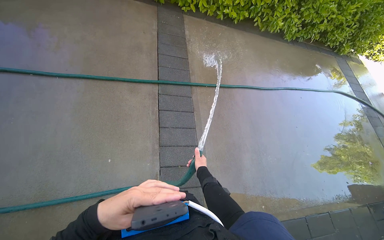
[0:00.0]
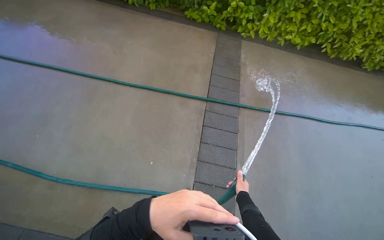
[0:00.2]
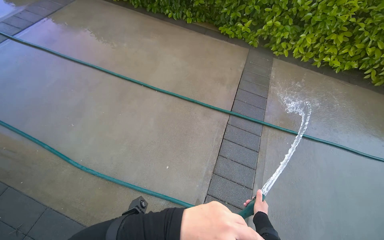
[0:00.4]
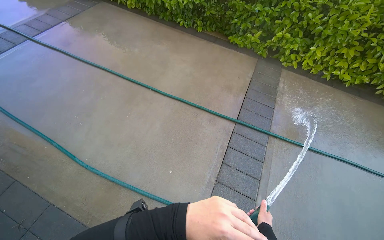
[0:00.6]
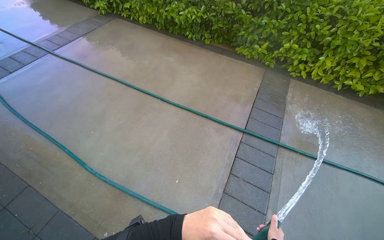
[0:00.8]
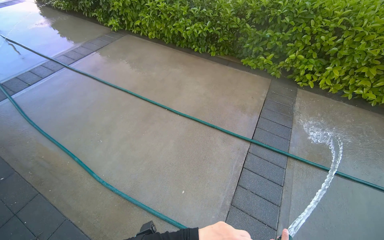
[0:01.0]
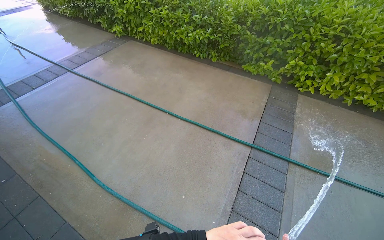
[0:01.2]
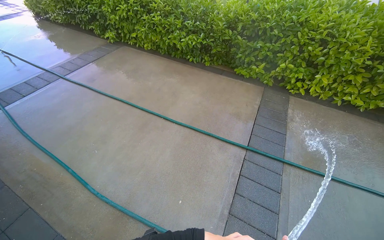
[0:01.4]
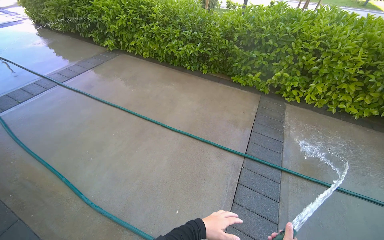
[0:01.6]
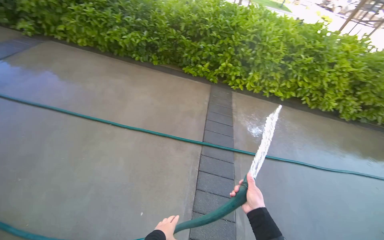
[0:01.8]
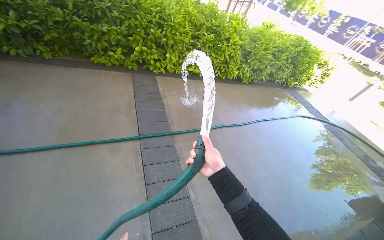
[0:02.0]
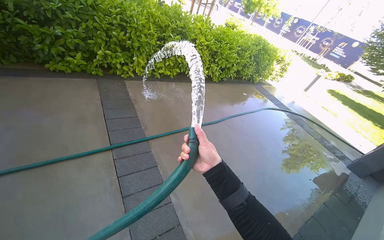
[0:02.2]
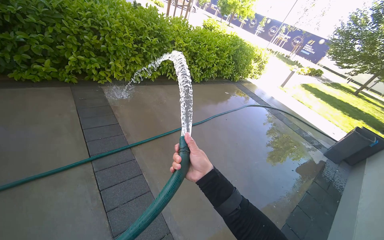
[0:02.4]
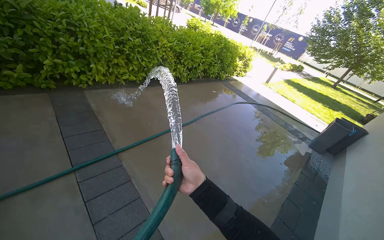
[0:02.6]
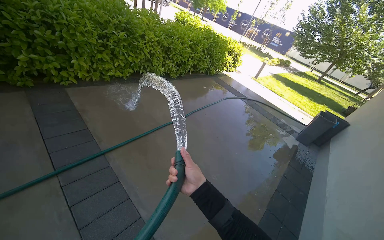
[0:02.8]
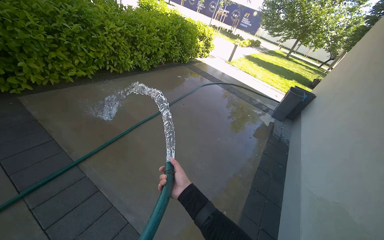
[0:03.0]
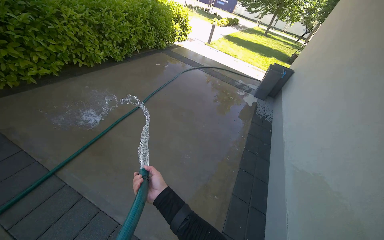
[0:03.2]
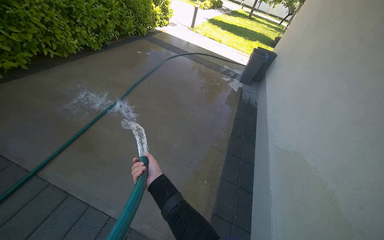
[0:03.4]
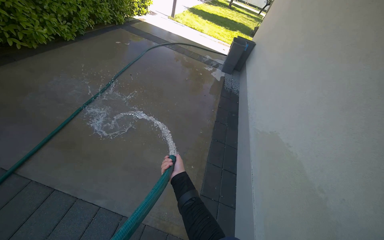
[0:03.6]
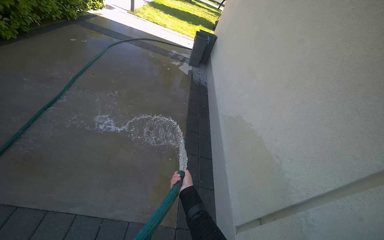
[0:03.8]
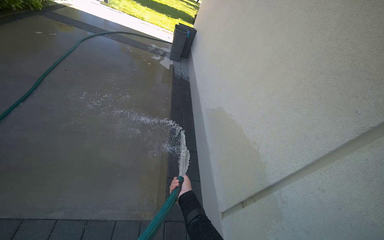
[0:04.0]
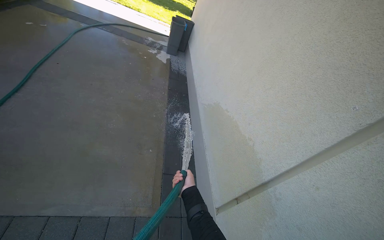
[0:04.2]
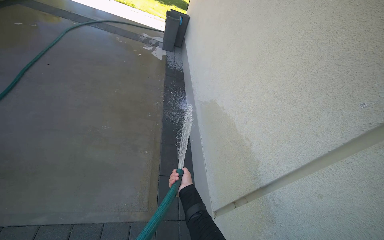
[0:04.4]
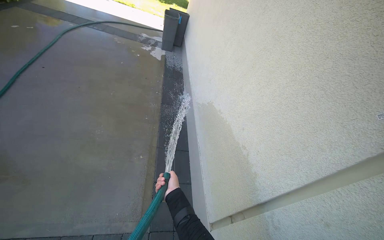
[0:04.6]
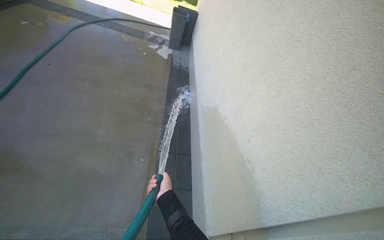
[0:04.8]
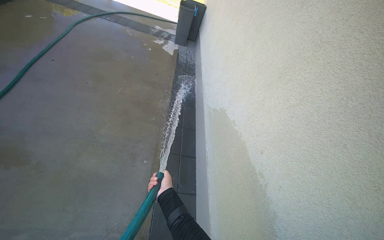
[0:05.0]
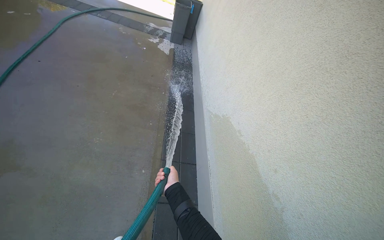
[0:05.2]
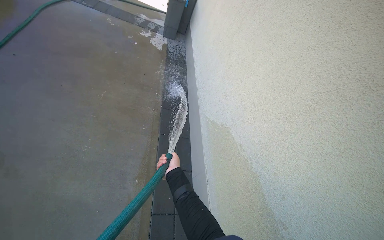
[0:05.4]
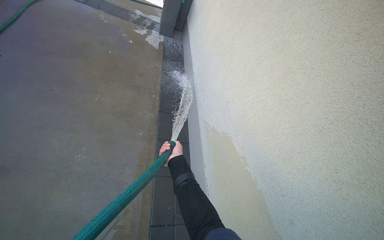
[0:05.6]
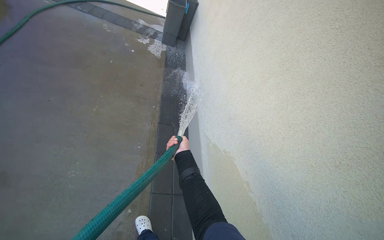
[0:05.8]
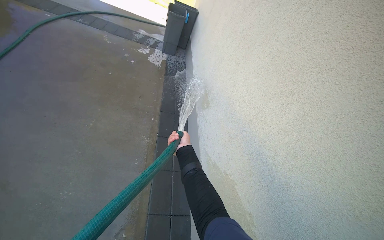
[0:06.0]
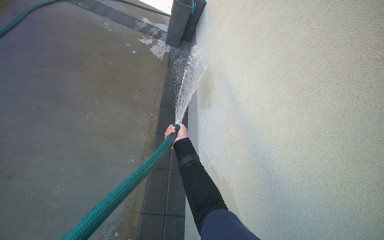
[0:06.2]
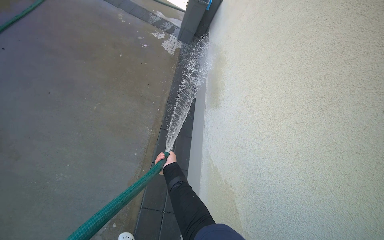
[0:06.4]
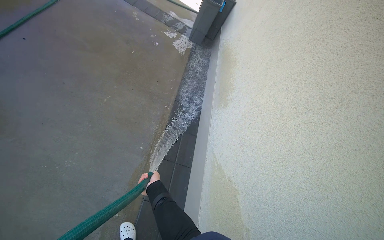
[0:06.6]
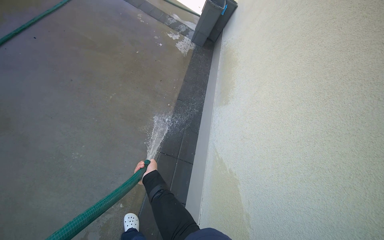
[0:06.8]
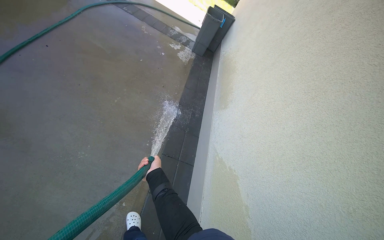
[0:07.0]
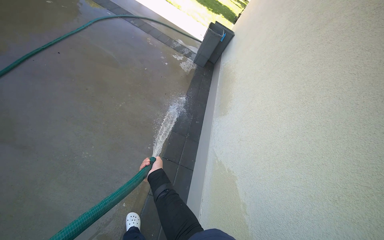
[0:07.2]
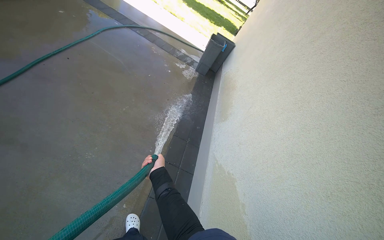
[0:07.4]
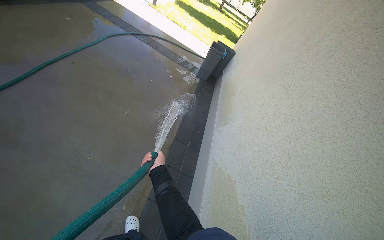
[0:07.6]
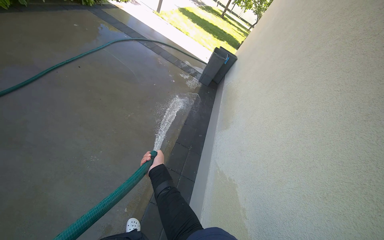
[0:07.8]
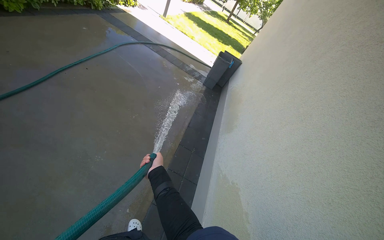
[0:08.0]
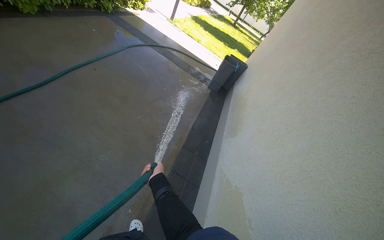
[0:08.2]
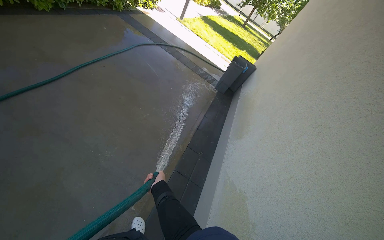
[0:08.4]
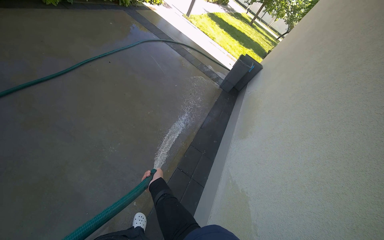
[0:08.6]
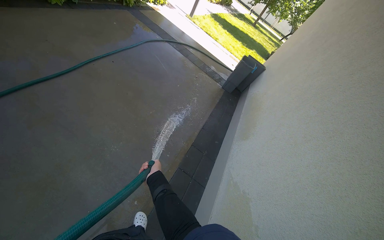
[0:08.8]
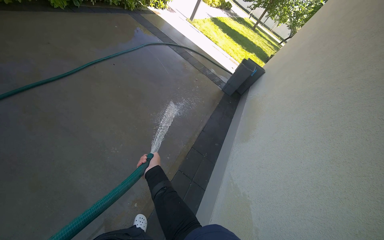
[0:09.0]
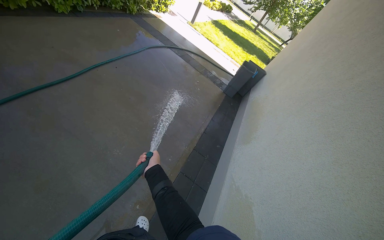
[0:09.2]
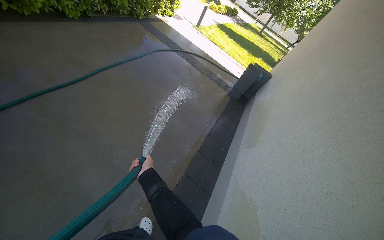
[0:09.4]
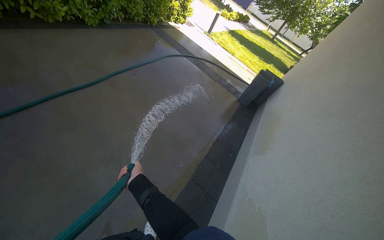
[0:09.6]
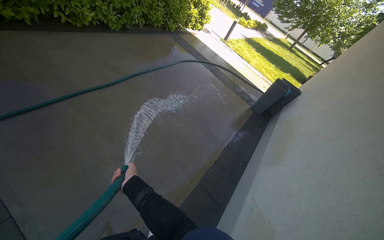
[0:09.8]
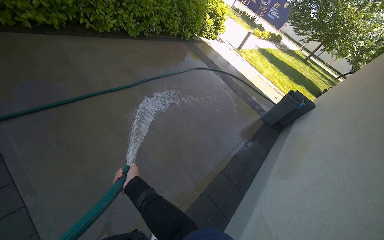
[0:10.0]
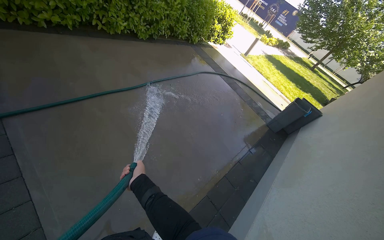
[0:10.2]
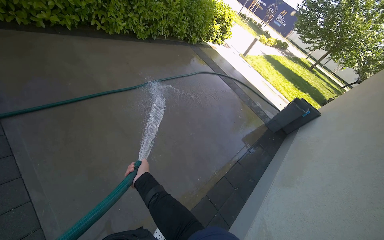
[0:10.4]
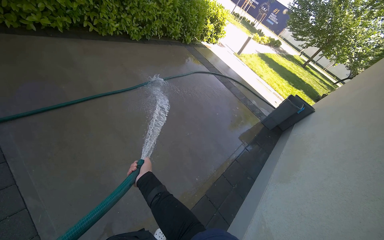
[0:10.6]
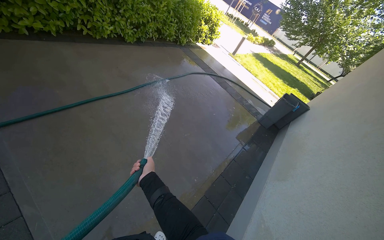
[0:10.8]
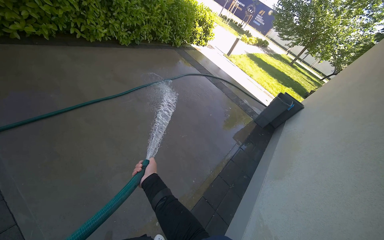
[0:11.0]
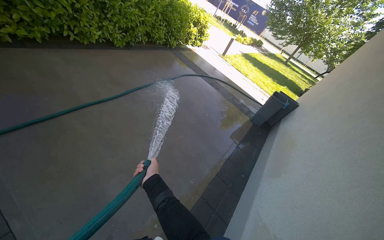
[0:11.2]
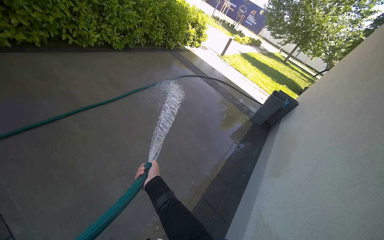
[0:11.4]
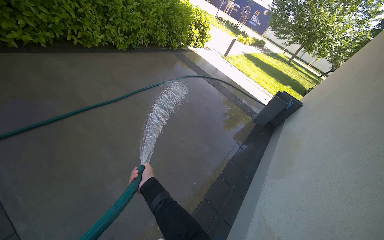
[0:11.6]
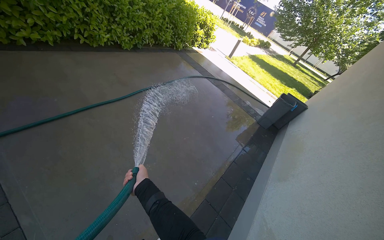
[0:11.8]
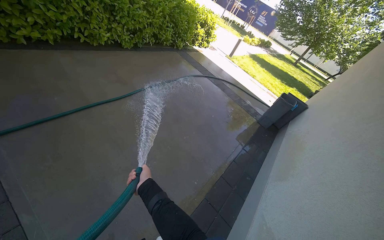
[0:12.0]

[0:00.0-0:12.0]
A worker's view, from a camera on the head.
Job: wiping surfaces.
The whole recording: Spraying water on building exterior and sidewalk. The worker sprays water on the building exterior and adjacent sidewalk with a hose.
0:00.0 to 0:01.6: The wearer looks some 35 degrees further to the left. The camera pitches upward, by about 25 degrees.
0:01.6 to 0:03.0: The head travels some 40 cm. The head turns to the right by about 80 degrees. The view tips downward by approximately 15 degrees.
0:03.0 to 0:04.4: The wearer looks approximately 40 degrees further to the right. The view tips downward by roughly 20 degrees.
0:04.4 to 0:06.0: The camera travels about 90 cm.
0:06.0 to 0:07.6: The right hand shifts some 30 cm to the left and down the picture.
0:07.6 to 0:09.0: The right hand goes about 10 cm nearer to the camera.
0:09.0 to 0:10.4: The head turns to the left by some 20 degrees.

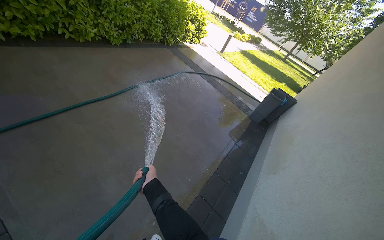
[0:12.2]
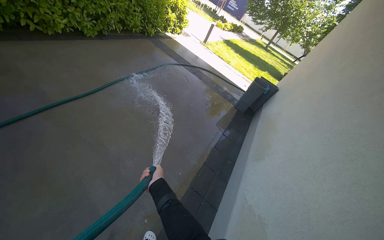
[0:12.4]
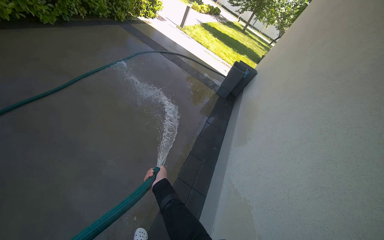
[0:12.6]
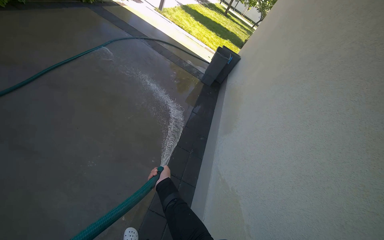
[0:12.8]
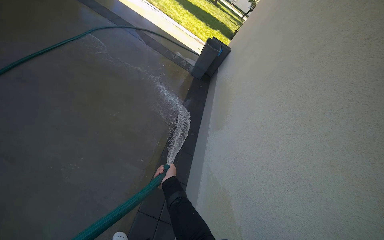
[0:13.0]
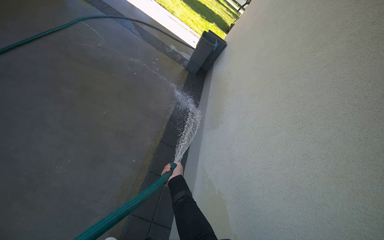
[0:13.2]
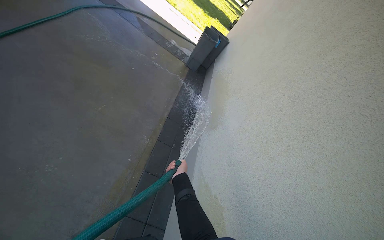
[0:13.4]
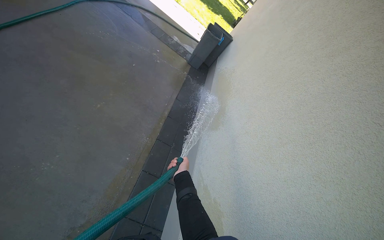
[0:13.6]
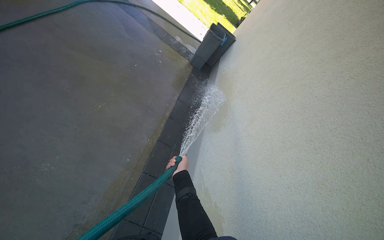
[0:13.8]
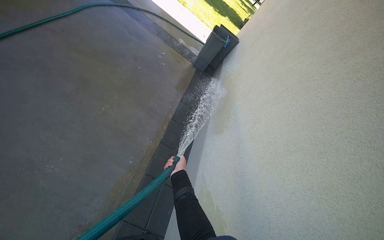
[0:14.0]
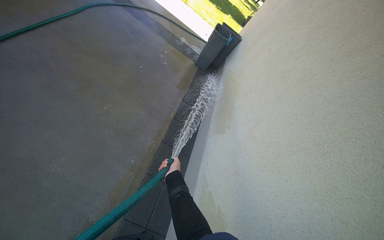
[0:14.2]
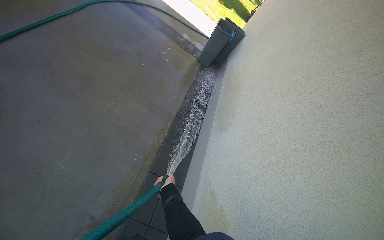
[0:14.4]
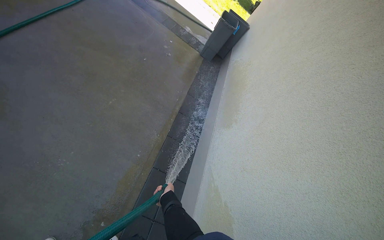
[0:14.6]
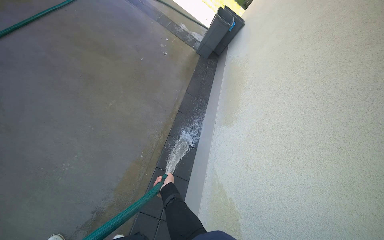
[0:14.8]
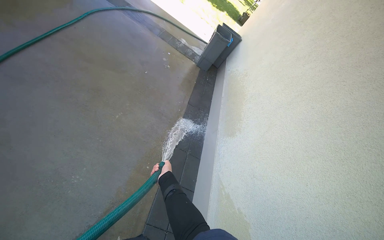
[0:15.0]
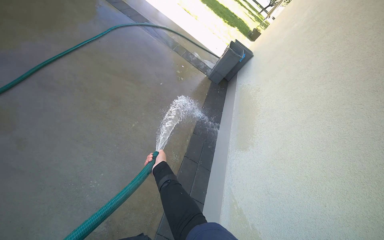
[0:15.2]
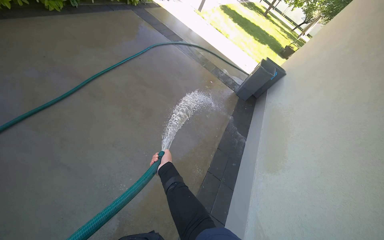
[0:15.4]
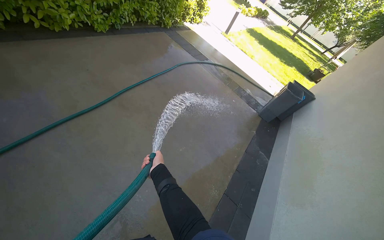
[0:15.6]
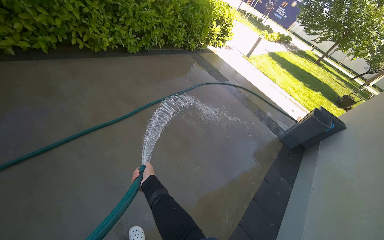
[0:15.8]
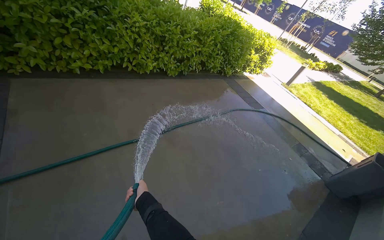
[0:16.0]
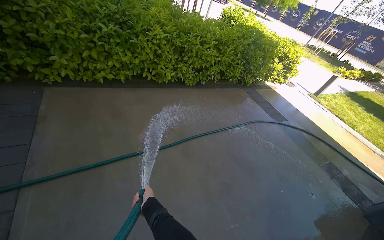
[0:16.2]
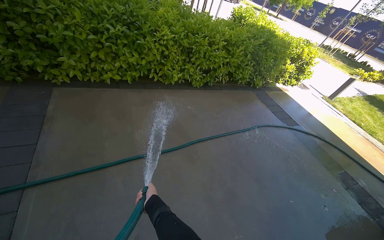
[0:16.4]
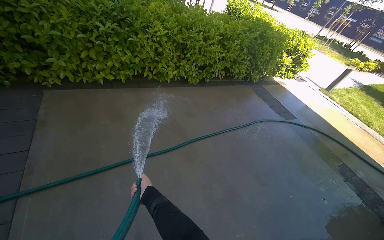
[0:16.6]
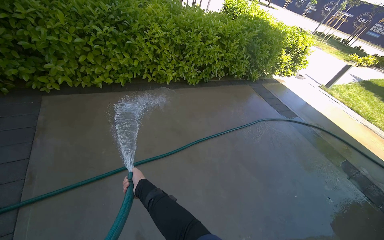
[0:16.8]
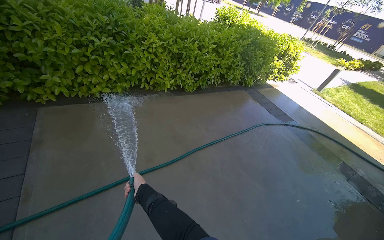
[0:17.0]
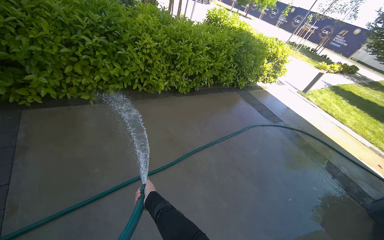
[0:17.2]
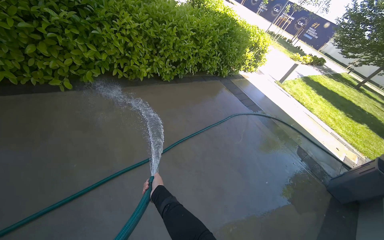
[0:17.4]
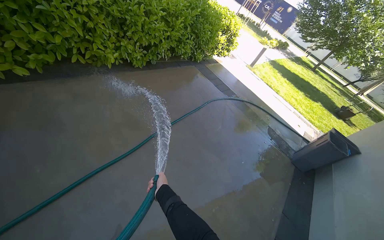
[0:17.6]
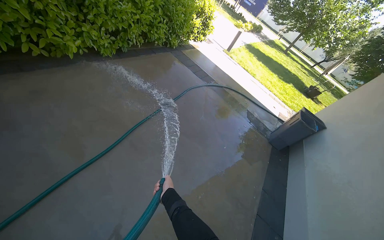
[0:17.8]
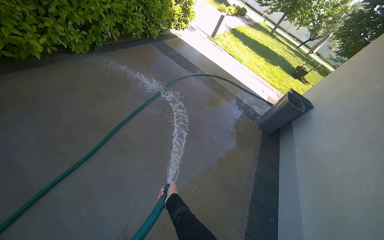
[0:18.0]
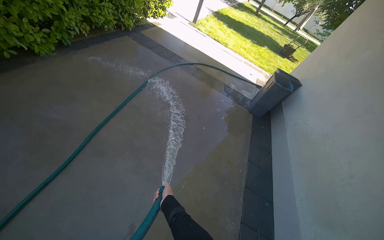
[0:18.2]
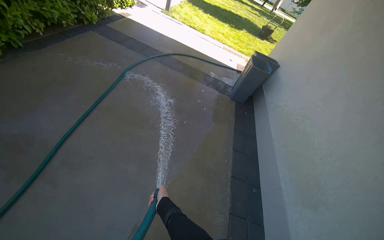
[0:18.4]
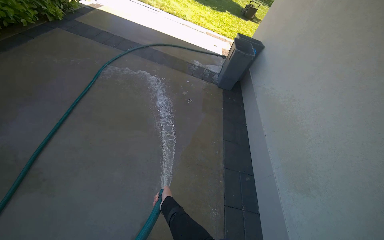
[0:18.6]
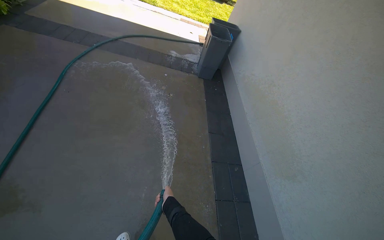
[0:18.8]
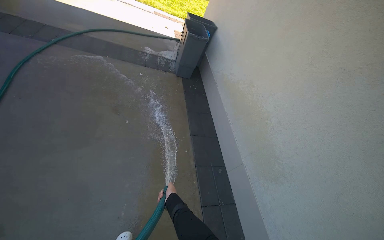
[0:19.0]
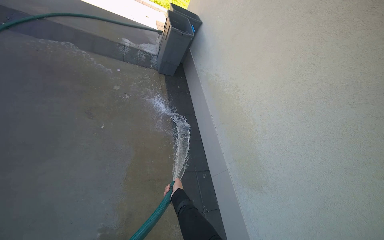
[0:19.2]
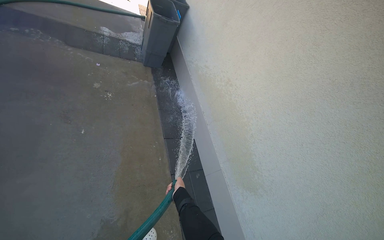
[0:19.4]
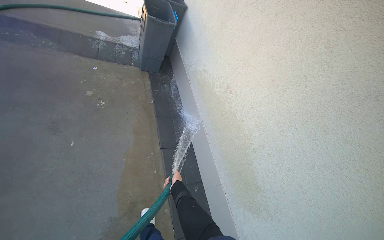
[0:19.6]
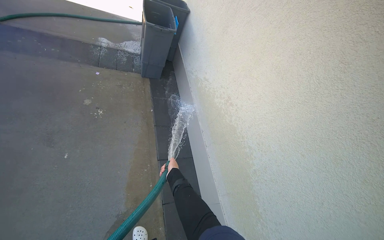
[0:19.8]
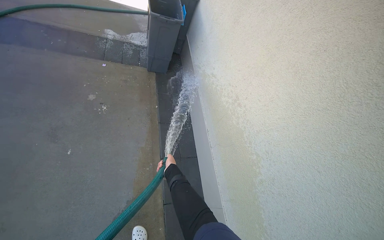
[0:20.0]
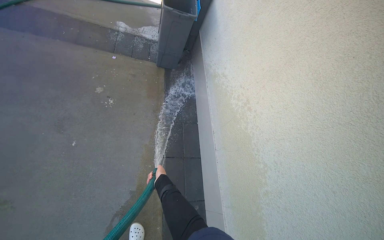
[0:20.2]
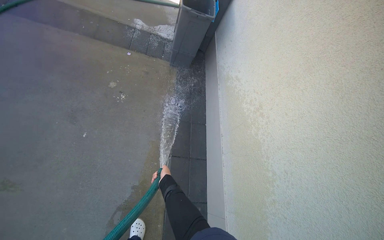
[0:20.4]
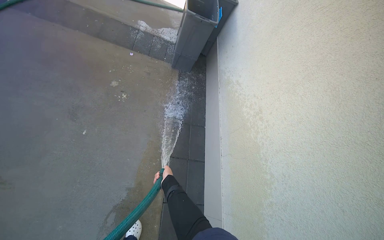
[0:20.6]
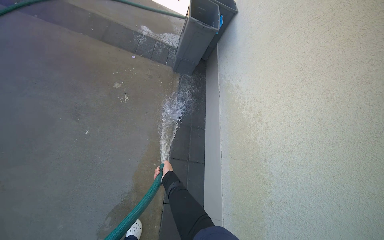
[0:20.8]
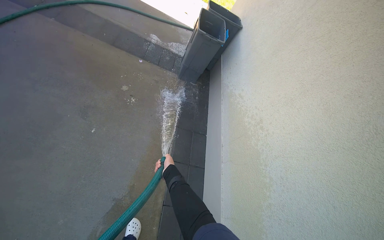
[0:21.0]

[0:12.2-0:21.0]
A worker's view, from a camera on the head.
Job: wiping surfaces.
The whole recording: Spraying water on building exterior and sidewalk. The worker sprays water on the building exterior and adjacent sidewalk with a hose.
0:12.2 to 0:13.6: The camera is carried some 40 cm. The head turns to the right by about 25 degrees. The camera pitches downward, by approximately 20 degrees.
0:13.6 to 0:15.2: The right hand travels to the left by about 35 cm.
0:15.2 to 0:16.6: The wearer looks roughly 50 degrees further to the left. The view tilts some 25 degrees upward.
0:16.6 to 0:18.0: The head turns to the right by roughly 35 degrees. The view tilts approximately 15 degrees downward.
0:18.0 to 0:19.6: The camera is carried some 1 m. The head rotates approximately 40 degrees to the right. The wearer looks roughly 20 degrees further downward.
0:19.6 to 0:21.0: The right hand is displaced up the picture by about 20 cm.
